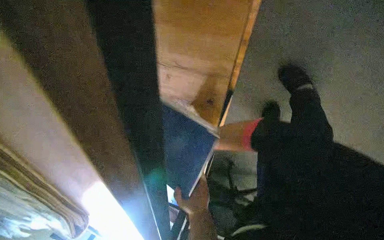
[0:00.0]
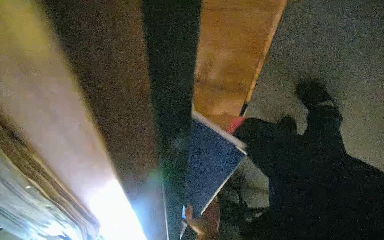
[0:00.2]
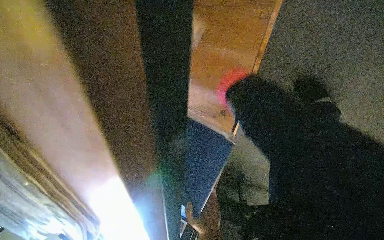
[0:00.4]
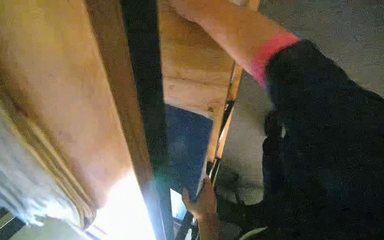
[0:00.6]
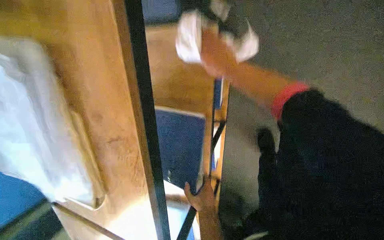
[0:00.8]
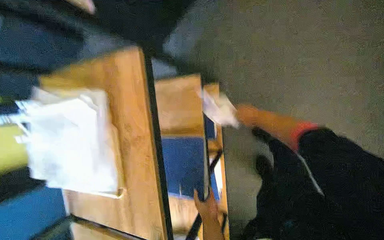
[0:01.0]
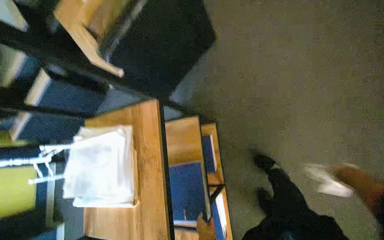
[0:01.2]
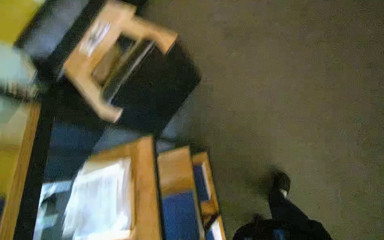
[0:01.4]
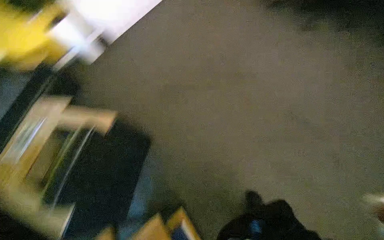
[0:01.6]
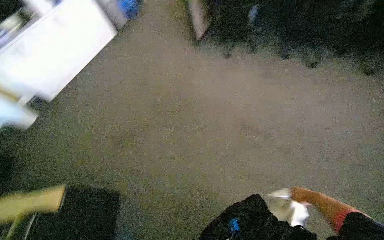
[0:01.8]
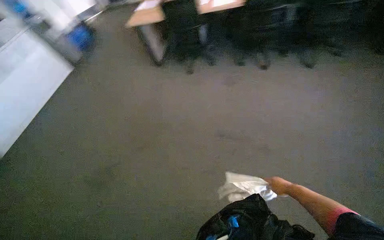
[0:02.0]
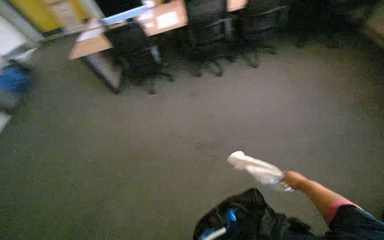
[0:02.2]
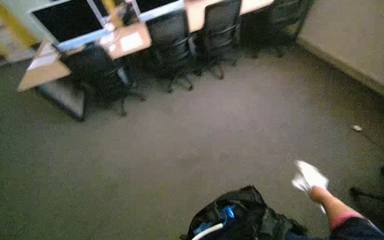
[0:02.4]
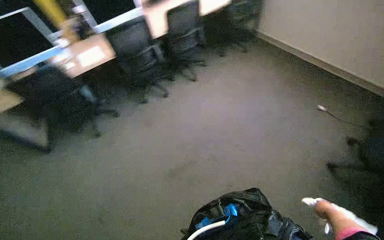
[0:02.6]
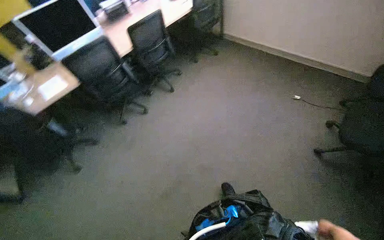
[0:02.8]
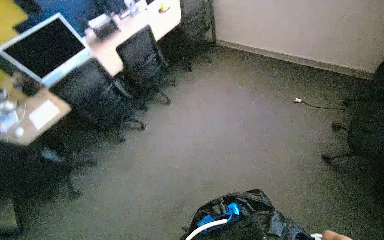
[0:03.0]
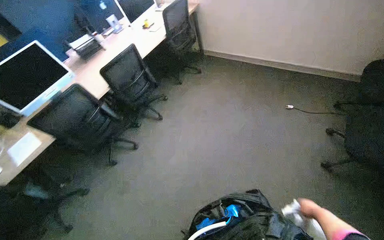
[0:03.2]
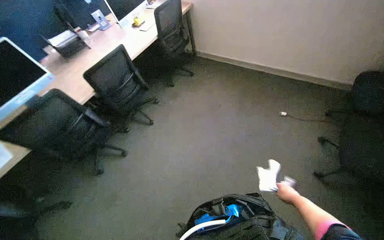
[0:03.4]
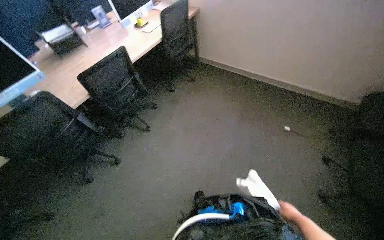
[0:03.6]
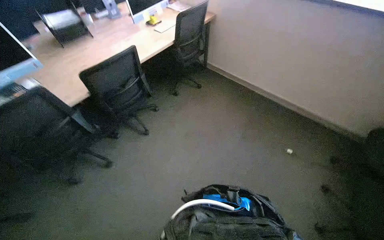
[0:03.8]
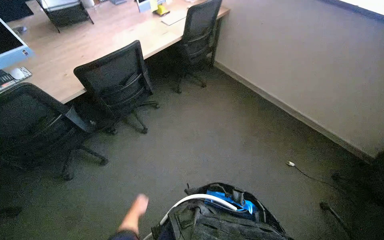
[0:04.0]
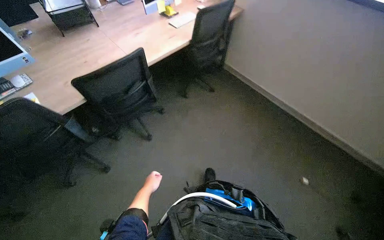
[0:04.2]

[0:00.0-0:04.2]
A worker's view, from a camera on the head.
Job: wiping surfaces.
The whole recording: Cleaning office shelving unit. The worker wipes the shelves and items on them, including a folder, a box, and a framed picture.
0.0 to 1.4 s: The wearer moves roughly 50 cm. The wearer looks approximately 50 degrees further upward.
1.4 to 2.8 s: The head rotates about 100 degrees to the right. The camera pitches upward, by roughly 40 degrees.
2.8 to 4.2 s: The camera travels roughly 90 cm.

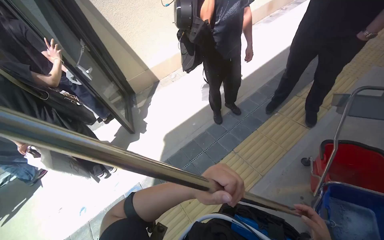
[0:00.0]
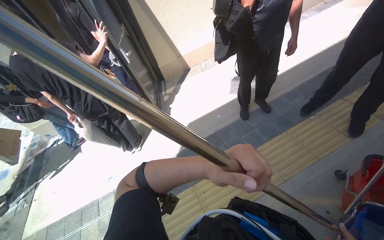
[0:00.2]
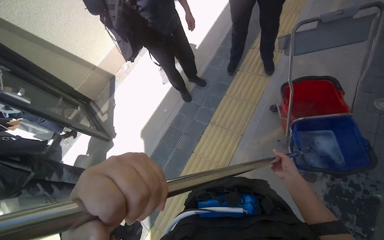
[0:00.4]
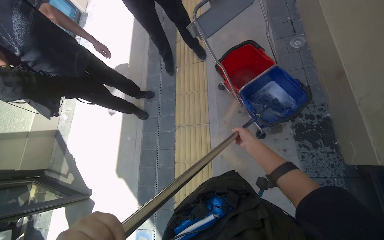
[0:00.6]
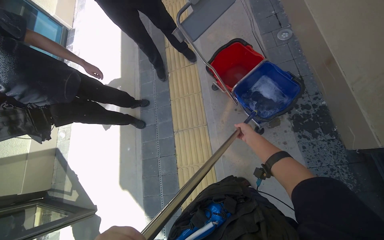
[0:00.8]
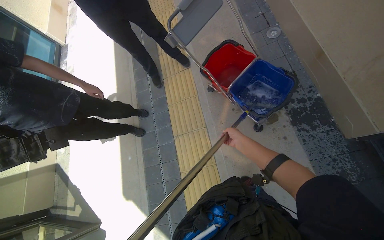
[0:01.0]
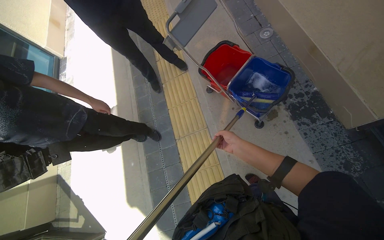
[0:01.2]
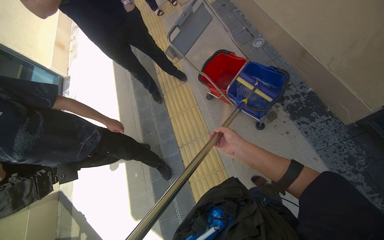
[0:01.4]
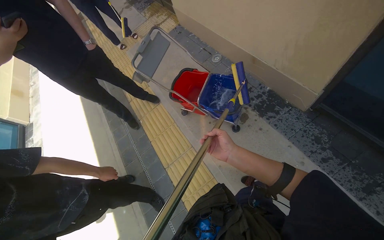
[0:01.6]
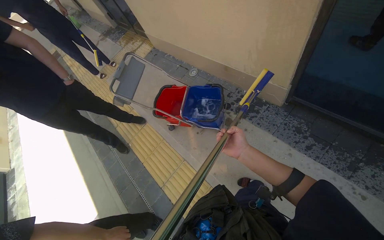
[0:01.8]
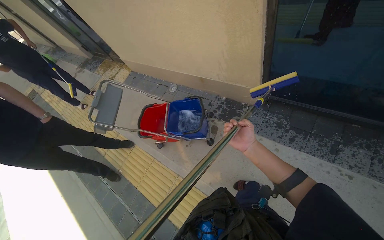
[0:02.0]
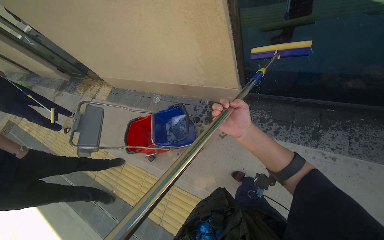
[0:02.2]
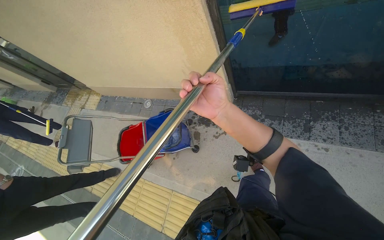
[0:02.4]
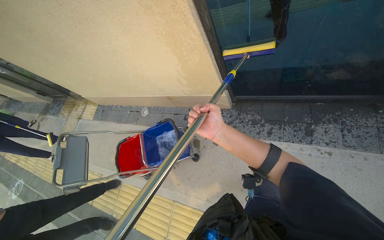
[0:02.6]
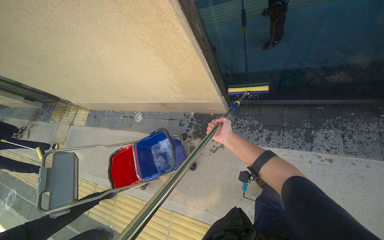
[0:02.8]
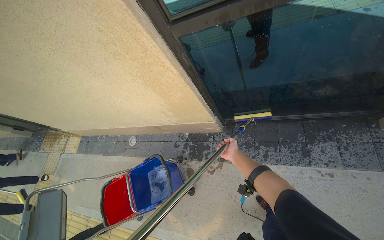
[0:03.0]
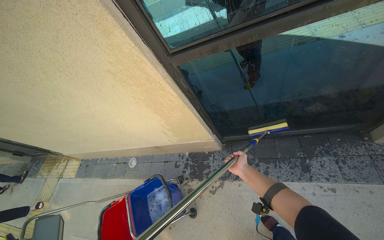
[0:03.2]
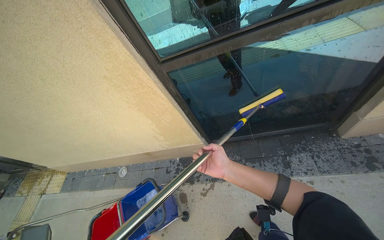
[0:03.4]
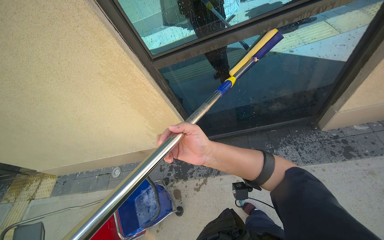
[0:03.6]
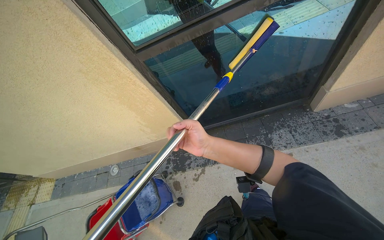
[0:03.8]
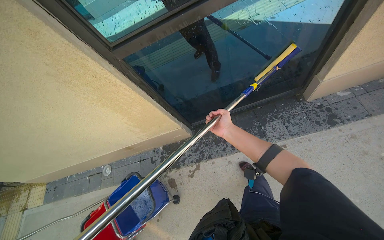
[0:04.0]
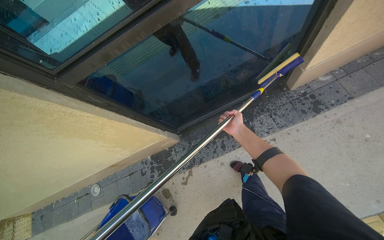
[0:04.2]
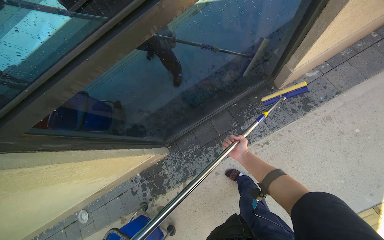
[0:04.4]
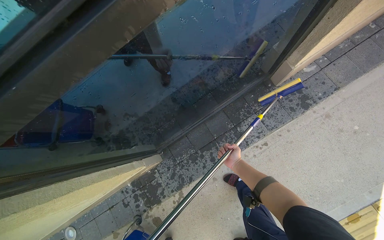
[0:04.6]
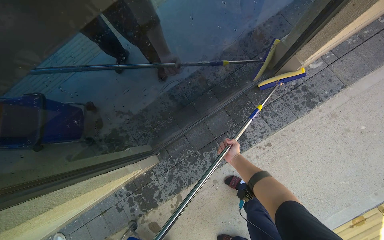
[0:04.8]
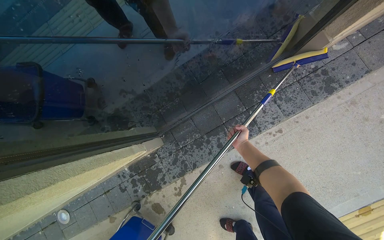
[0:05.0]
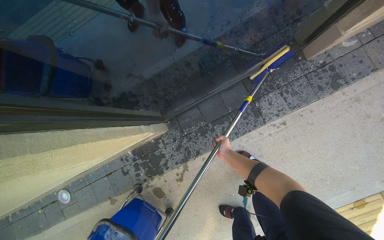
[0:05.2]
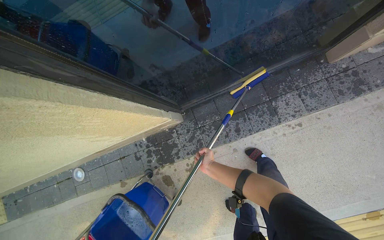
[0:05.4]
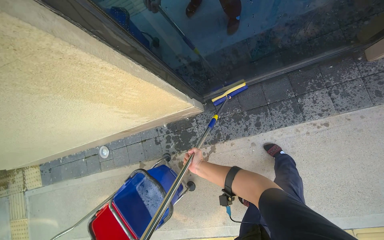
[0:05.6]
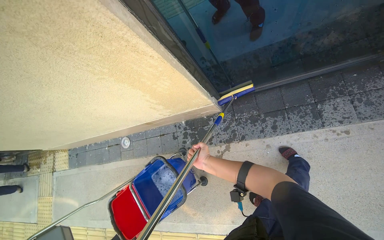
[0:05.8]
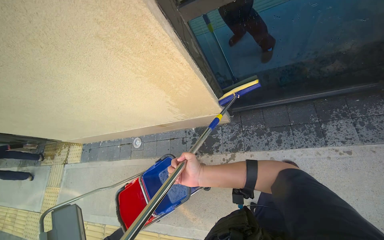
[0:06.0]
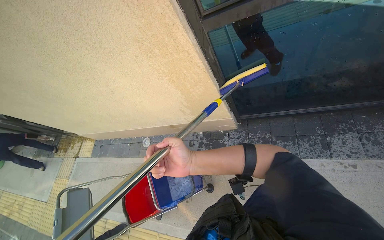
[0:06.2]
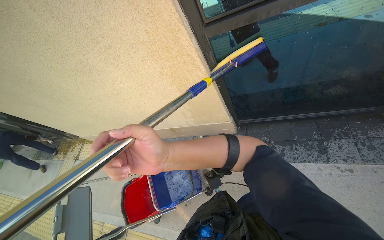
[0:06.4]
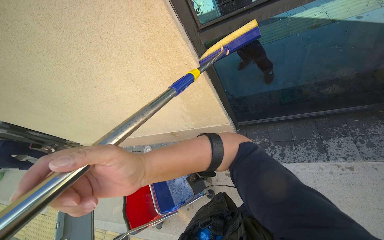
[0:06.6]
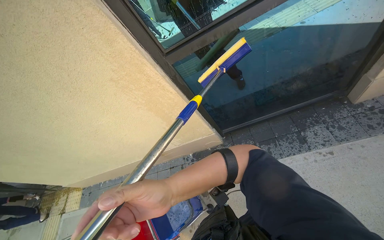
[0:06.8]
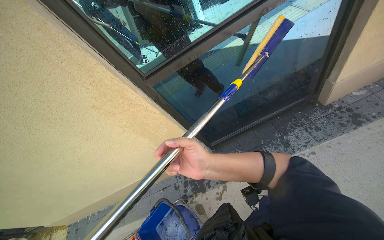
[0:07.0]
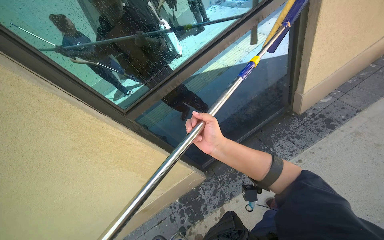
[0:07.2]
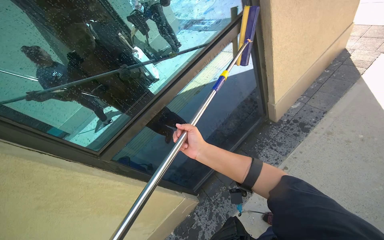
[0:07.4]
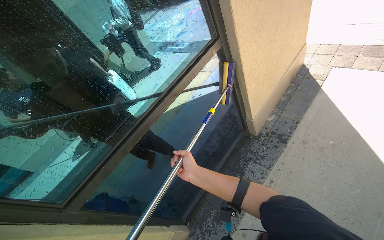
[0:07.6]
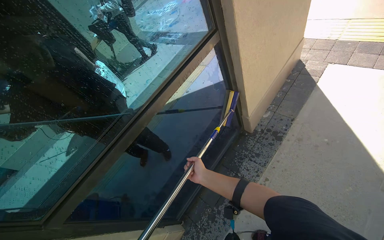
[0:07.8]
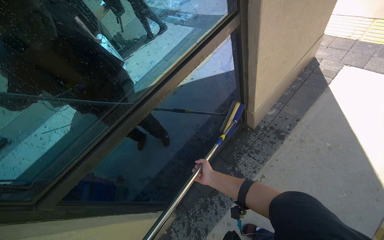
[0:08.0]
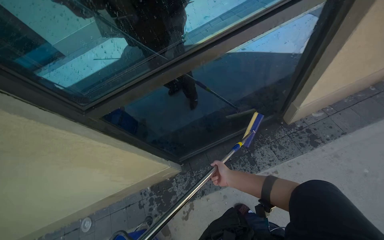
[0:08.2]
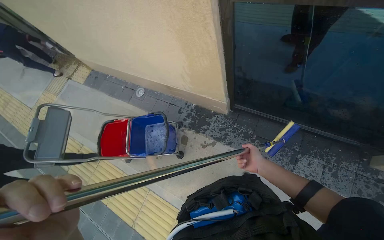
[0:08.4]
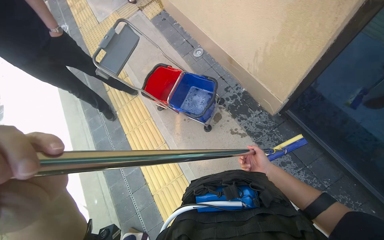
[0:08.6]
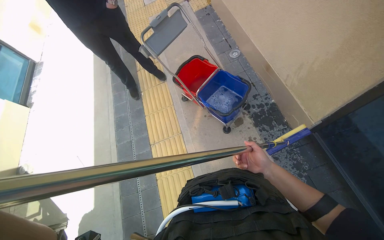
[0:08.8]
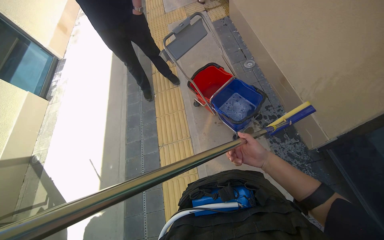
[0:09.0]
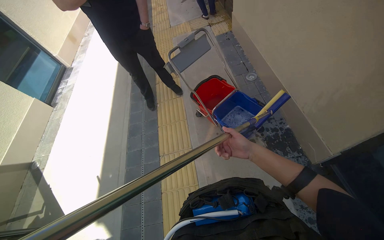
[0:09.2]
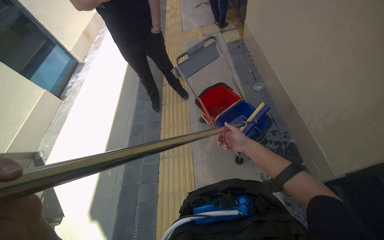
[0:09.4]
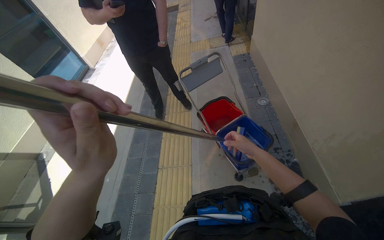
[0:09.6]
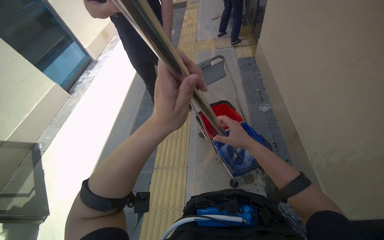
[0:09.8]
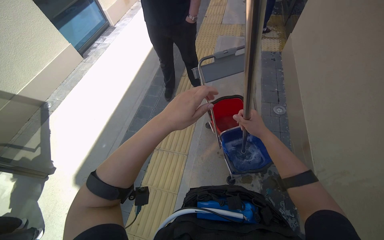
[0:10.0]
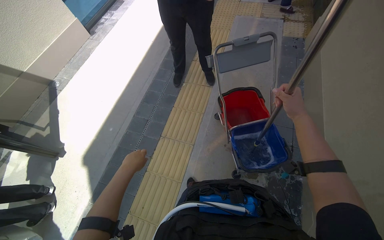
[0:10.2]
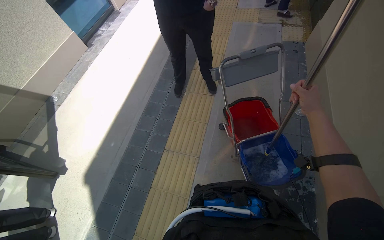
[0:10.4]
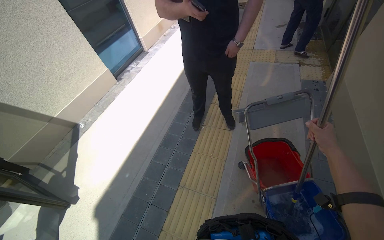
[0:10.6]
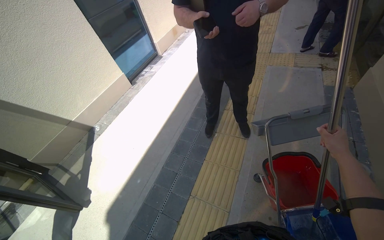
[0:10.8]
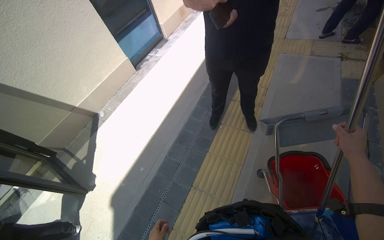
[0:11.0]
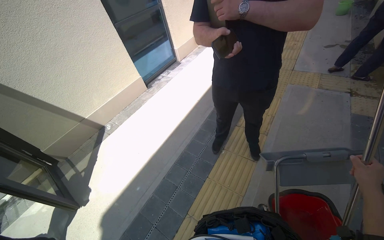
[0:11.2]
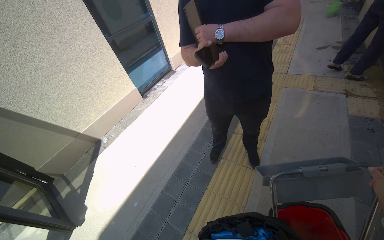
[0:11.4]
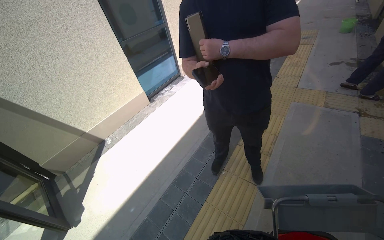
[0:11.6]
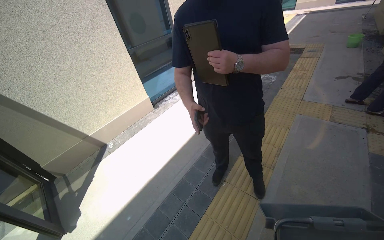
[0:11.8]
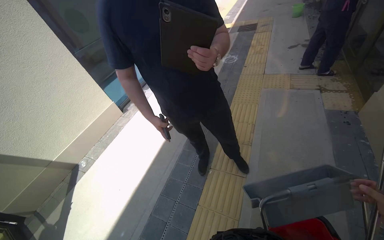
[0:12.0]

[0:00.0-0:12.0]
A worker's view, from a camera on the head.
Job: cleaning windows.
The whole recording: Cleaning building windows. The worker scrubs the building windows with a long-handled squeegee, frequently dipping it into a bucket.
0.0 to 1.6 s: The wearer's head swings some 65 degrees to the right. The view tilts about 15 degrees upward.
1.6 to 3.0 s: The wearer moves roughly 50 cm. The wearer's head swings some 45 degrees to the right. The camera pitches upward, by about 15 degrees.
3.0 to 4.4 s: The head rotates roughly 35 degrees to the right.
4.4 to 6.0 s: The scene turns some 25 degrees clockwise in the picture.
6.0 to 7.6 s: The head turns to the right by about 40 degrees. The view tips upward by roughly 40 degrees.
7.6 to 9.0 s: The wearer looks about 125 degrees further to the left. The wearer looks roughly 45 degrees further downward.
9.0 to 10.4 s: Everything in view rotates roughly 25 degrees clockwise. The right hand heads up the picture, covering about 50 cm.
10.4 to 12.0 s: The wearer moves some 40 cm. The view tips upward by roughly 20 degrees.

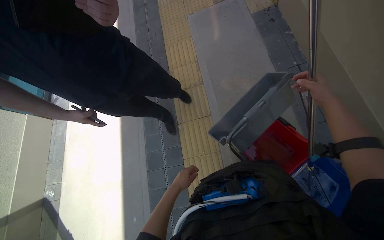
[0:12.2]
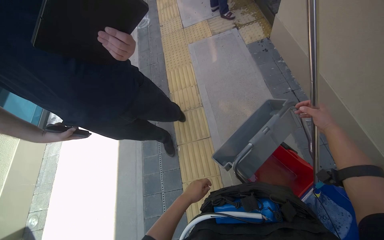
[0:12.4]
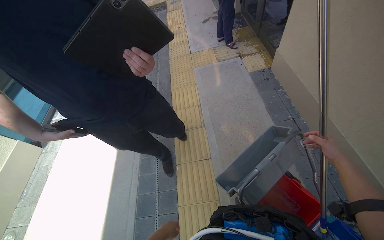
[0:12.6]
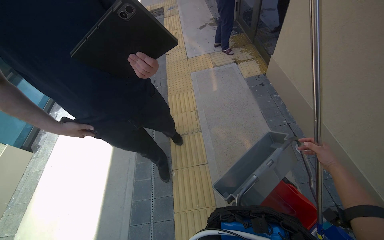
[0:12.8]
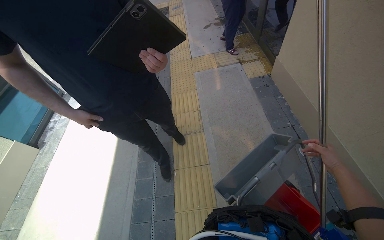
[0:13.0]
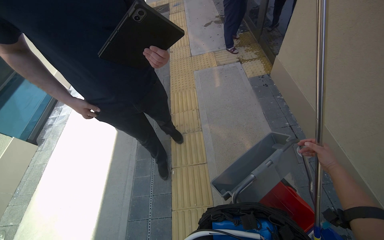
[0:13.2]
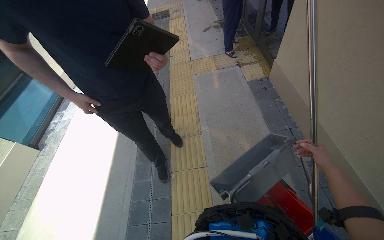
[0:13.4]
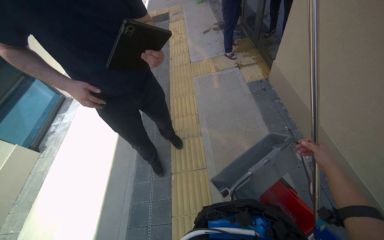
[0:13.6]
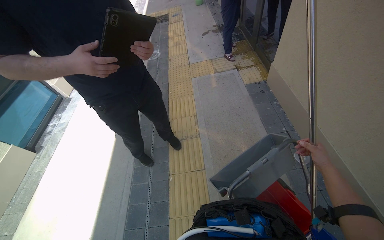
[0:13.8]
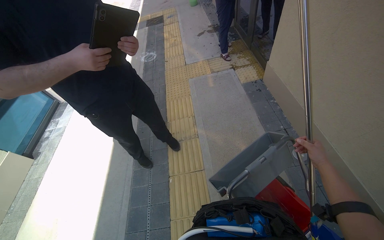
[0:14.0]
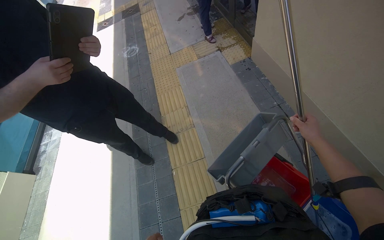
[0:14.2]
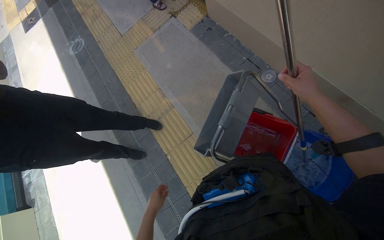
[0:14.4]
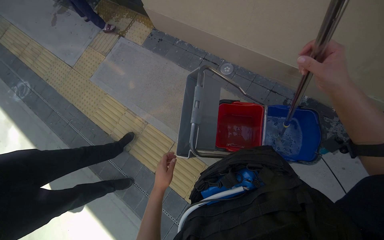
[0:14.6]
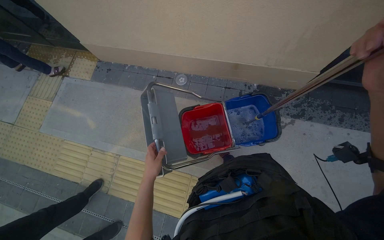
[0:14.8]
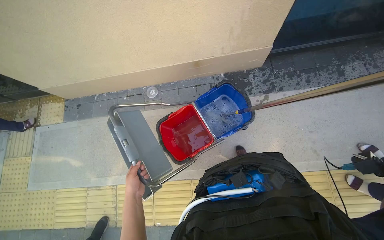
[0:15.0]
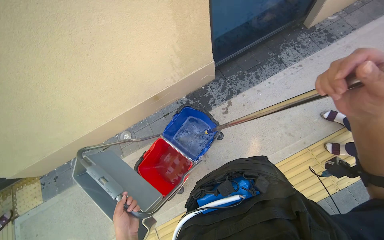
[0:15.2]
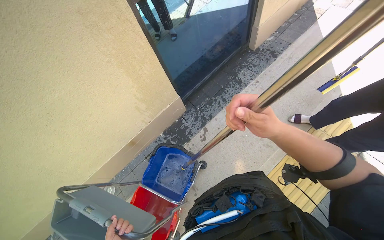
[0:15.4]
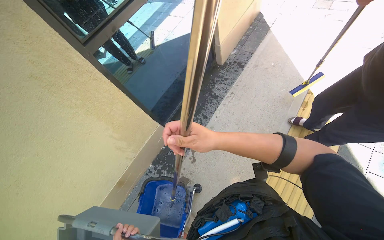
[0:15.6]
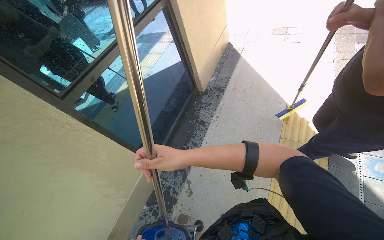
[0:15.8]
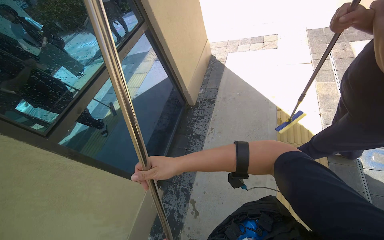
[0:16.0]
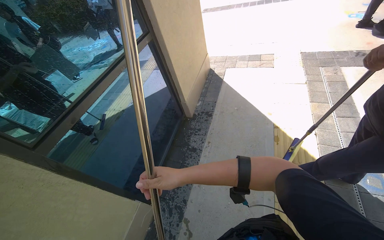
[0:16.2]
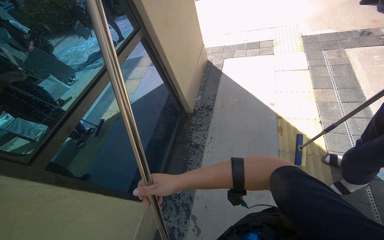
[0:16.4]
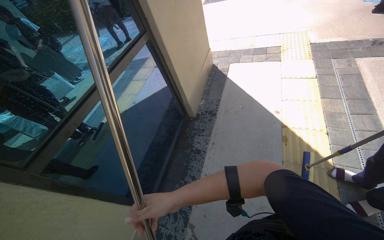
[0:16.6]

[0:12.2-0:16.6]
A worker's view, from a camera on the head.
Job: cleaning windows.
The whole recording: Cleaning building windows. The worker scrubs the building windows with a long-handled squeegee, frequently dipping it into a bucket.
12.2 to 13.6 s: The view tilts some 15 degrees upward.
13.6 to 15.2 s: The wearer looks about 110 degrees further to the right.
